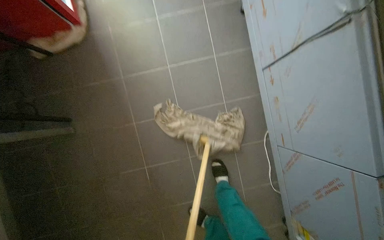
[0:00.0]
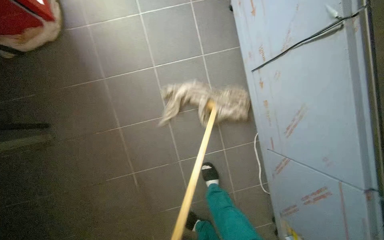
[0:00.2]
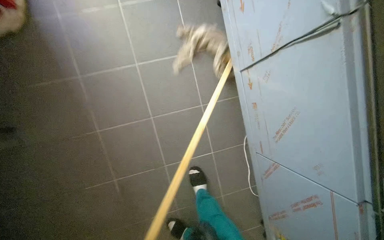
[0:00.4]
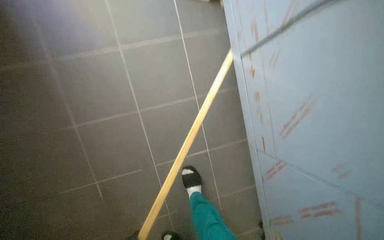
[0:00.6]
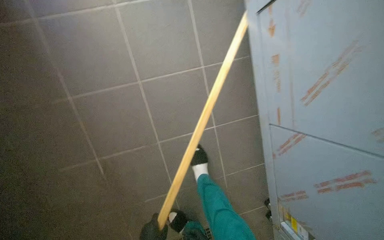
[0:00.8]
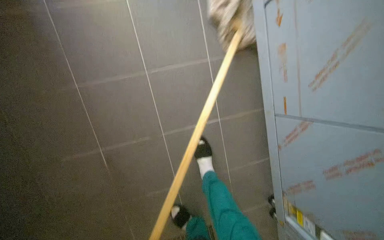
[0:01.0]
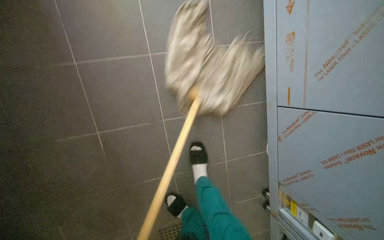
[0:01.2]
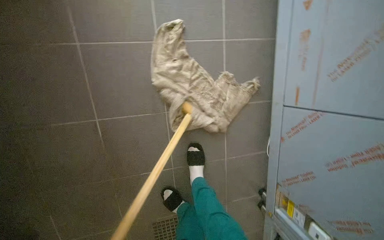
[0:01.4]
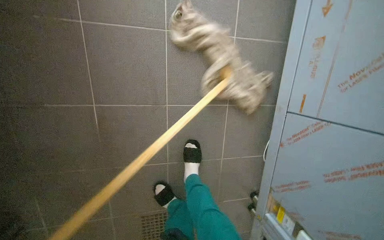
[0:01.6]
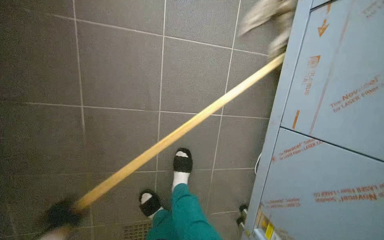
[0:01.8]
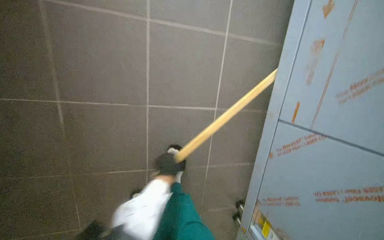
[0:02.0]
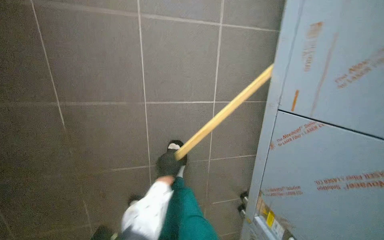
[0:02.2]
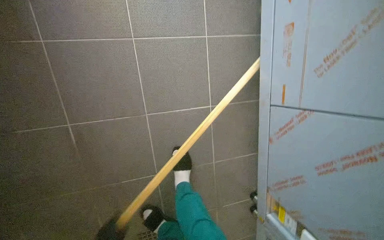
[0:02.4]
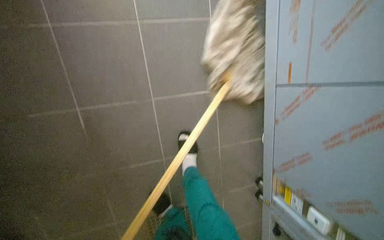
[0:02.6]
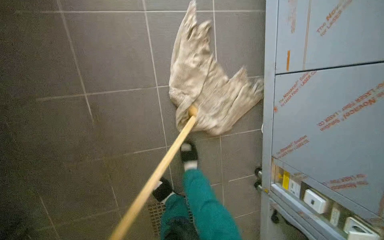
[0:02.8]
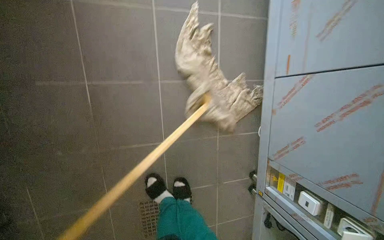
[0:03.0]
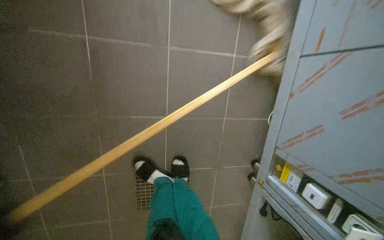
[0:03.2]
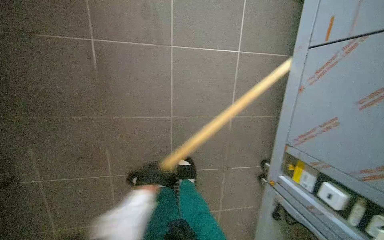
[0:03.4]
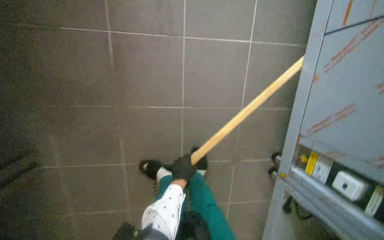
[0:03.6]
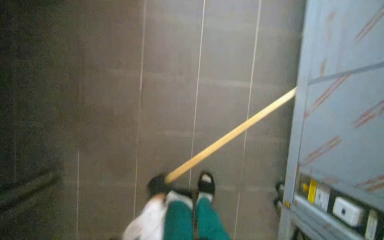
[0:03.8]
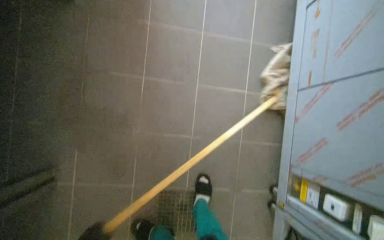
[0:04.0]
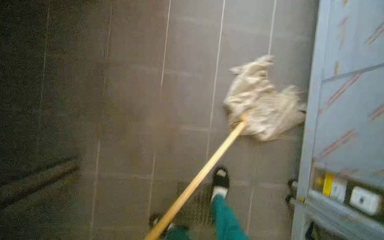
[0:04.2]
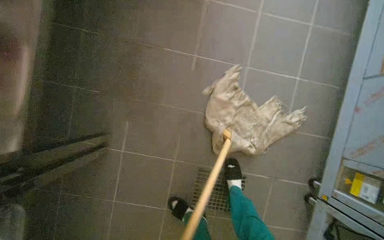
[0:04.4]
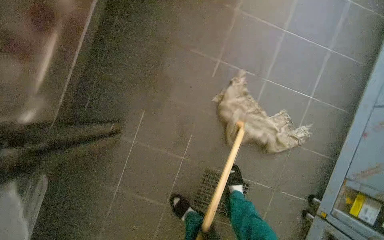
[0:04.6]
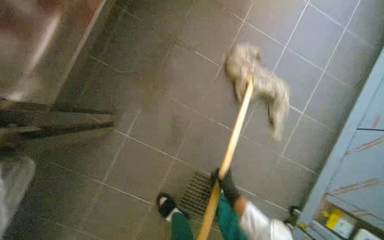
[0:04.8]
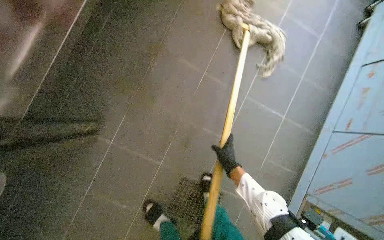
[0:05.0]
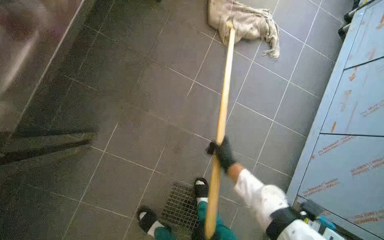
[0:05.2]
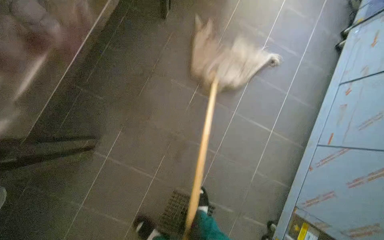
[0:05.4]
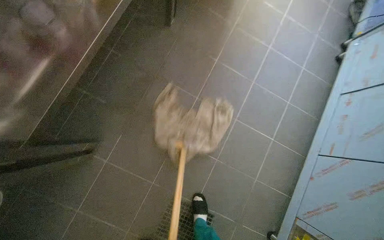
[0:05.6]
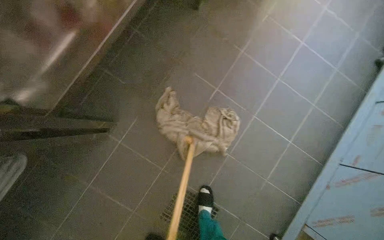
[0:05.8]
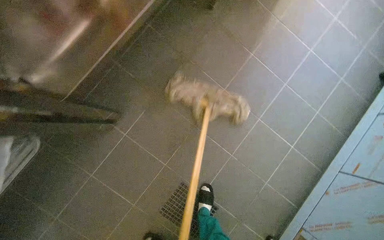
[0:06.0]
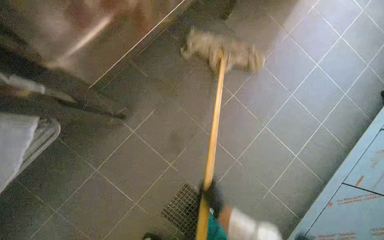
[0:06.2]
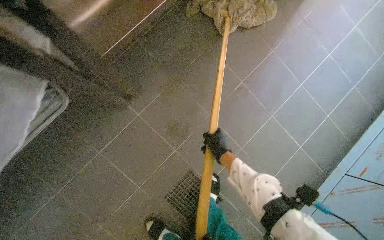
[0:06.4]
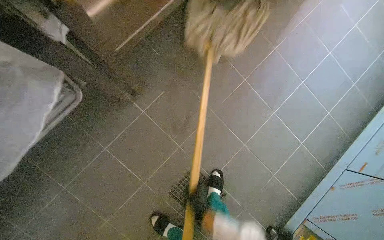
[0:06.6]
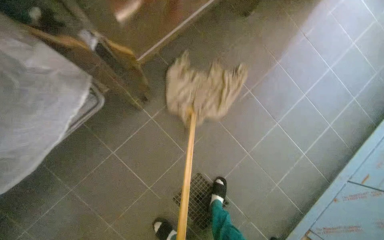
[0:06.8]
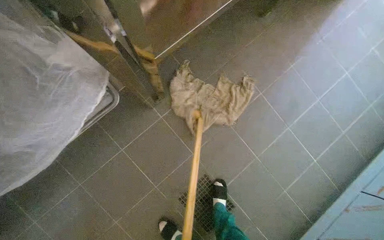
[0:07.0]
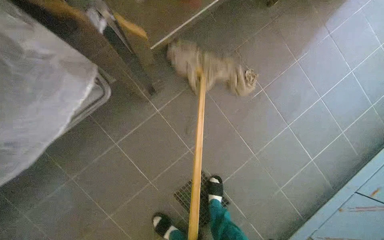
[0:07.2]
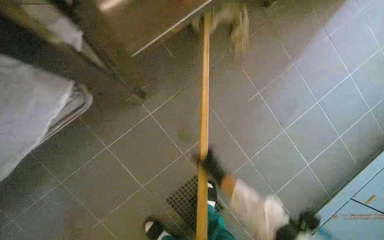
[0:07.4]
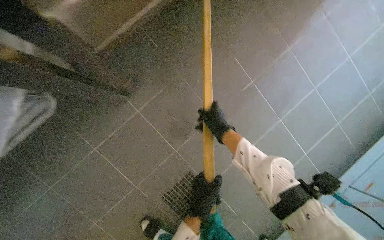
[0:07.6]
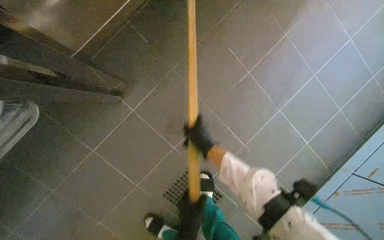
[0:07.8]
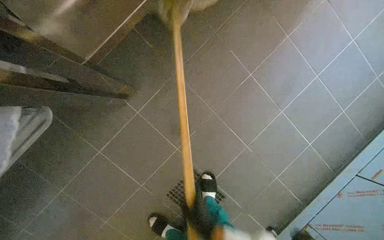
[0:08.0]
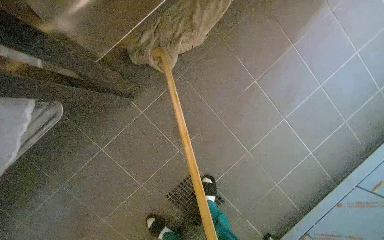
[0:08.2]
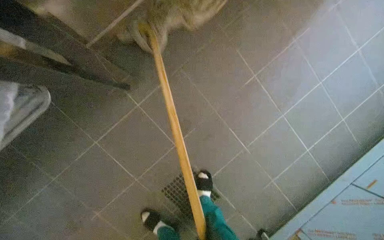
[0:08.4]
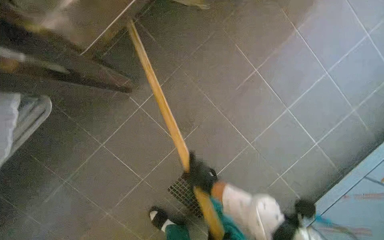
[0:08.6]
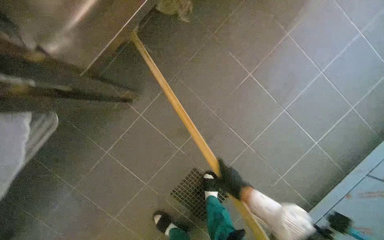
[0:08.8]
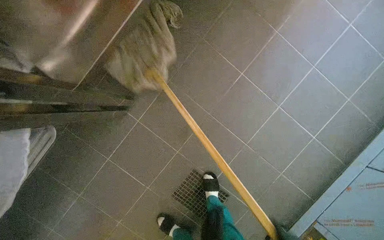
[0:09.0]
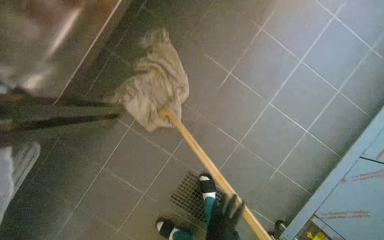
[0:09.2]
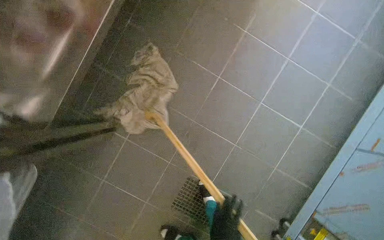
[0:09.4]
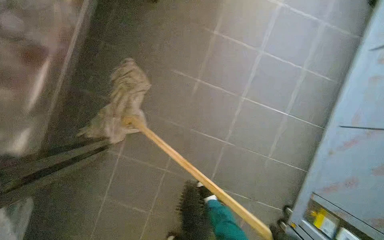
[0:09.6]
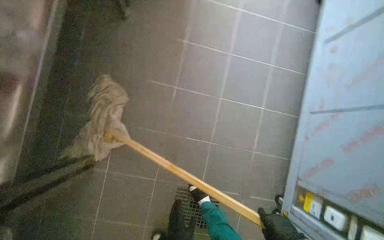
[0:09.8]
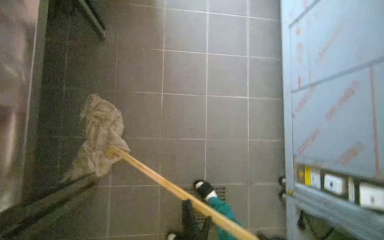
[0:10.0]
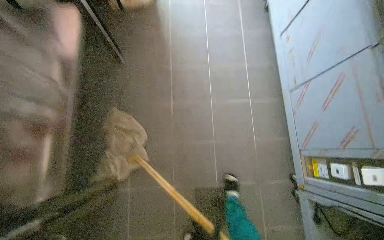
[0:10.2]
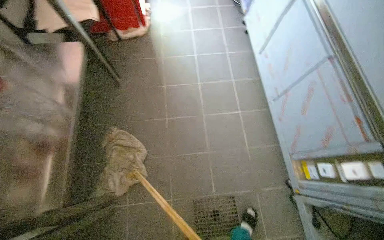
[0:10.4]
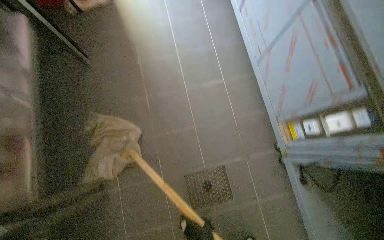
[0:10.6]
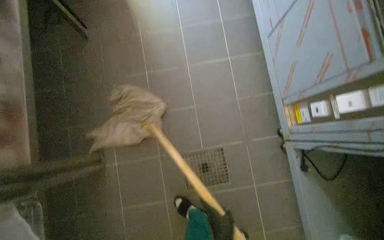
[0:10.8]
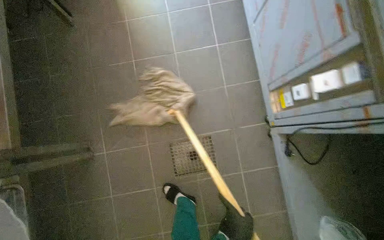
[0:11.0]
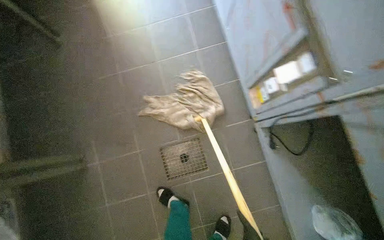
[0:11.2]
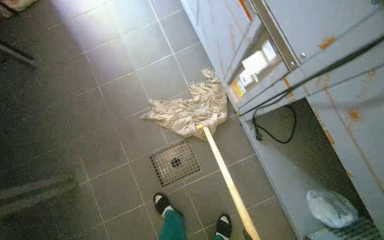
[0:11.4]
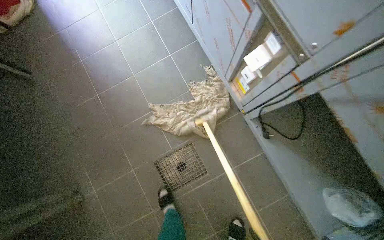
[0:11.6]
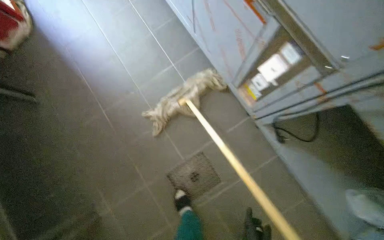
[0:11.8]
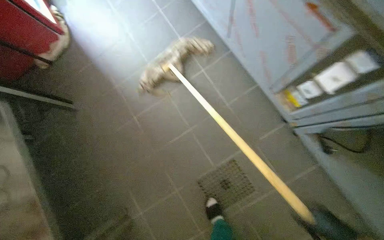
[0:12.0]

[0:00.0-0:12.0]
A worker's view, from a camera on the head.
Job: sweeping floor.
The whole recording: Sweeping kitchen floor. The worker sweeps the tiled floor in the kitchen area.
0:03.0 to 0:04.4: The wearer looks about 15 degrees further to the left.
0:04.4 to 0:06.0: The scene rotates clockwise by about 25 degrees.
0:09.0 to 0:10.4: The view tips upward by roughly 20 degrees. The scene turns about 45 degrees counterclockwise in the picture.
0:10.4 to 0:12.0: The scene rotates counterclockwise by roughly 25 degrees.

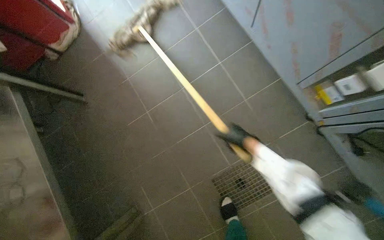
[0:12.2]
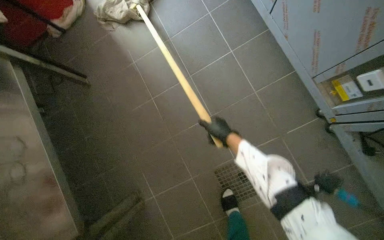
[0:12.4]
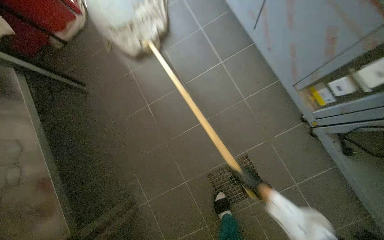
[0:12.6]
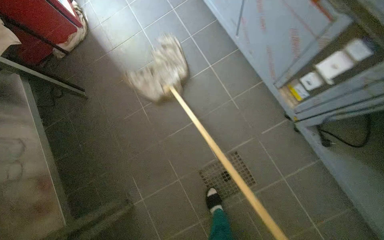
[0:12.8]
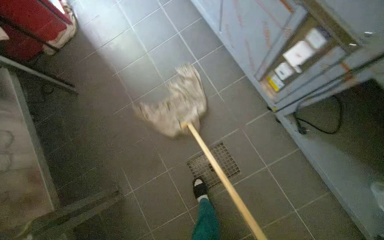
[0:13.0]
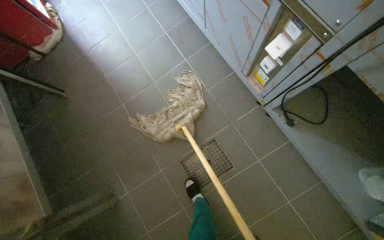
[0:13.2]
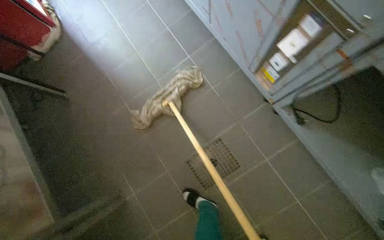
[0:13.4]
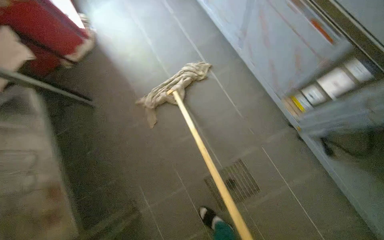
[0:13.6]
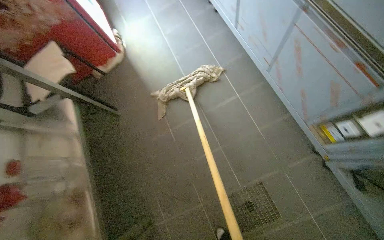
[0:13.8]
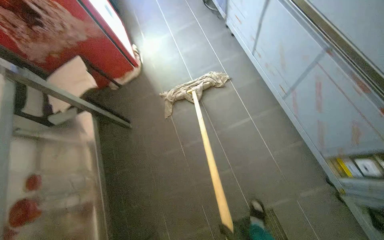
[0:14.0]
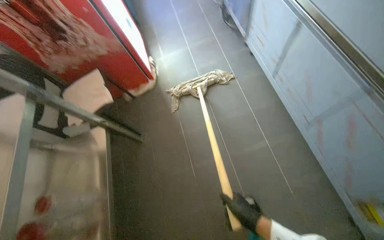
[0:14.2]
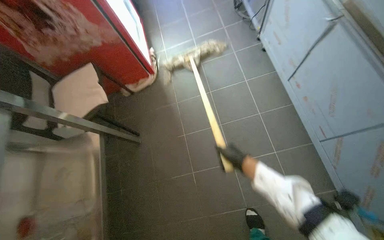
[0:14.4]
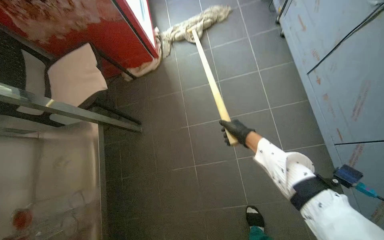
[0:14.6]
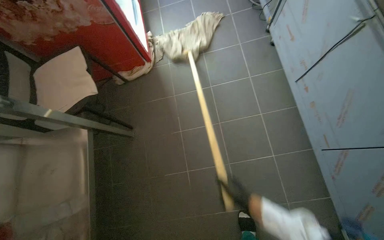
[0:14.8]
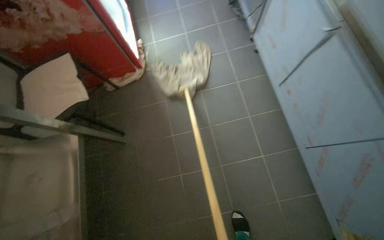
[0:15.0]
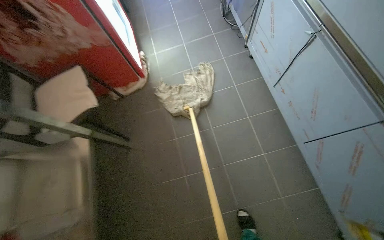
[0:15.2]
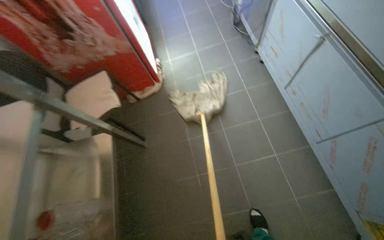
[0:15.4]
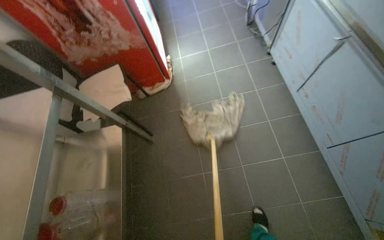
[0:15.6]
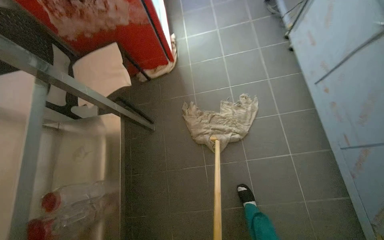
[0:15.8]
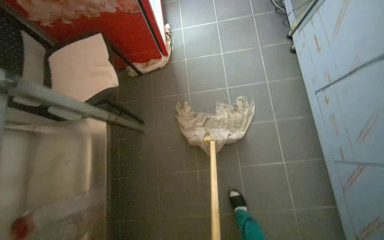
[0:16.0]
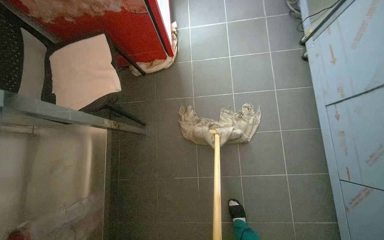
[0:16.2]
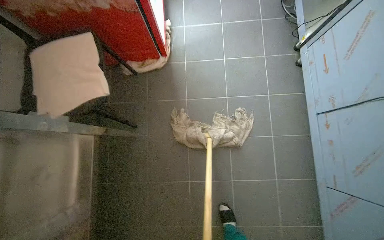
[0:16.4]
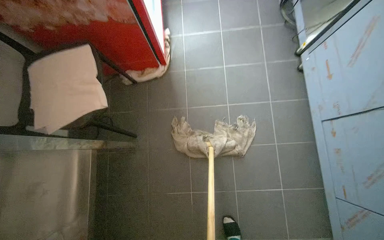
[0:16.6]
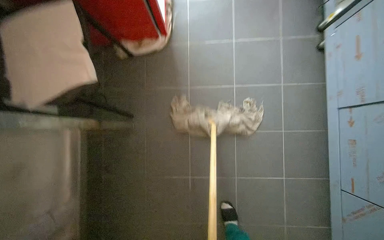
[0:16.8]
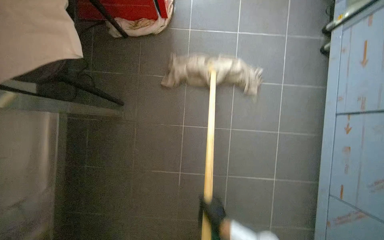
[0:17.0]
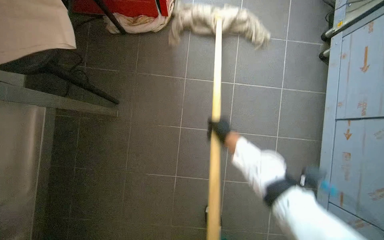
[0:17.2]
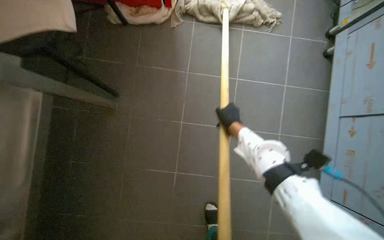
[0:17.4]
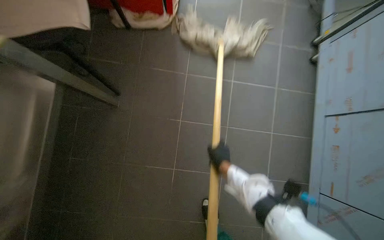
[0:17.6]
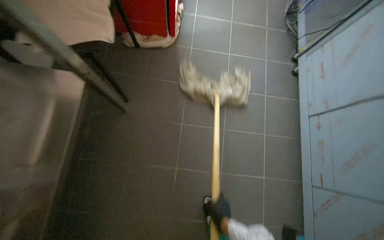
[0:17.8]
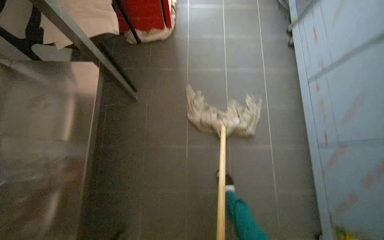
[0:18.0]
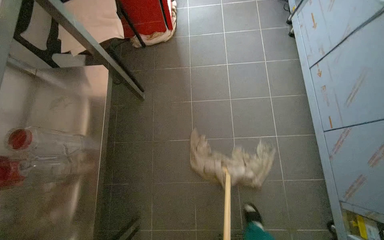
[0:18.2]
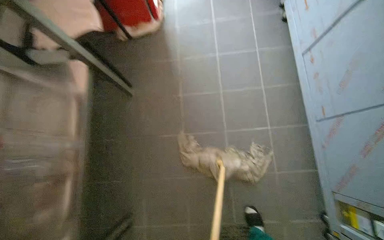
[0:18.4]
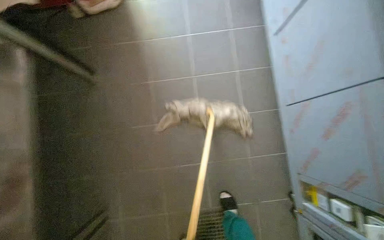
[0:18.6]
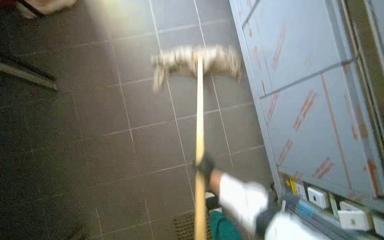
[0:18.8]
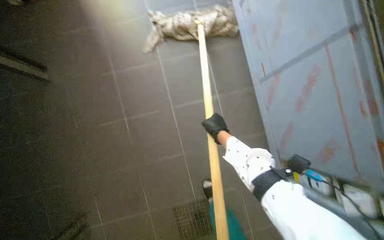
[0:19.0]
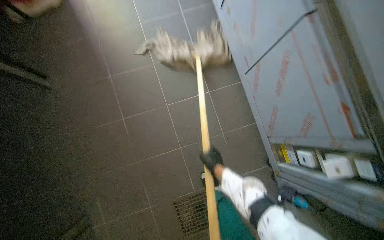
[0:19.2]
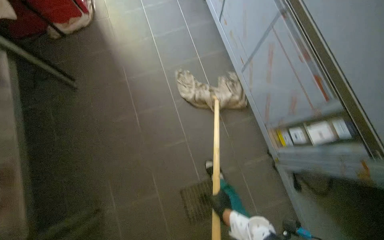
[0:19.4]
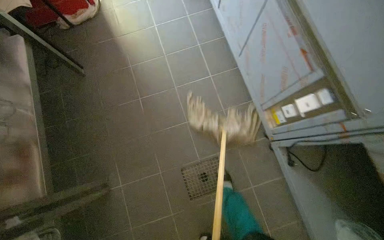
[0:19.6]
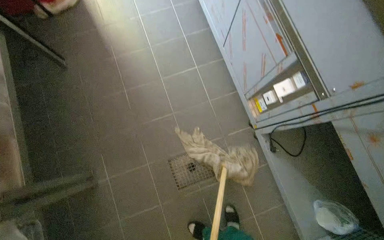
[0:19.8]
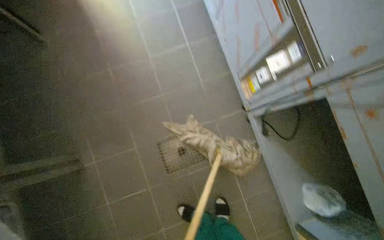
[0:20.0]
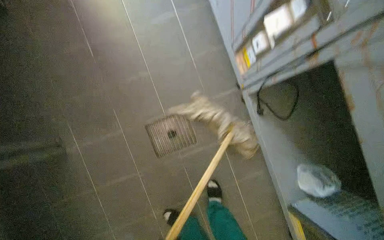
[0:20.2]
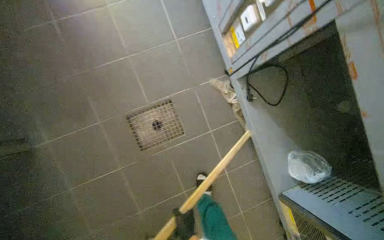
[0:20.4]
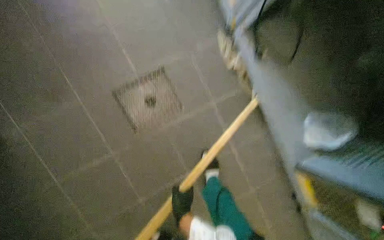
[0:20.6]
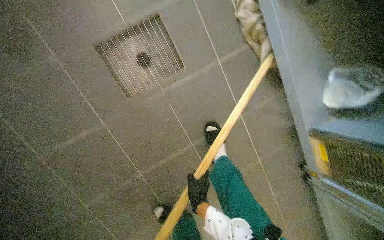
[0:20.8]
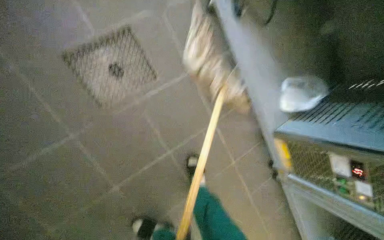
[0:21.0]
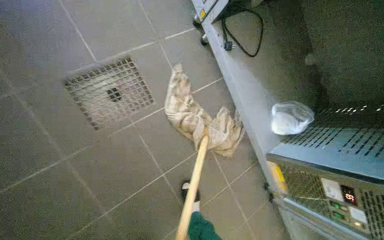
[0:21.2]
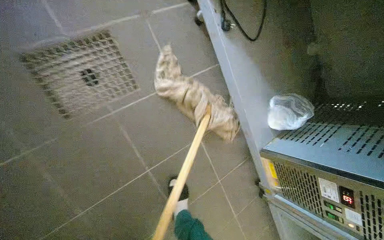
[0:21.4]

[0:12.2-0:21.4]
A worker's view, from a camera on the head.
Job: sweeping floor.
The whole recording: Sweeping kitchen floor. The worker sweeps the tiled floor in the kitchen area.
0:15.2 to 0:16.8: The wearer looks about 15 degrees further downward.
0:16.8 to 0:18.4: The camera is carried approximately 40 cm.
0:18.4 to 0:19.8: The camera is carried some 40 cm.
0:19.8 to 0:21.4: The camera is carried about 70 cm. The camera sweeps to the right, by roughly 15 degrees. The view tips downward by approximately 25 degrees.
